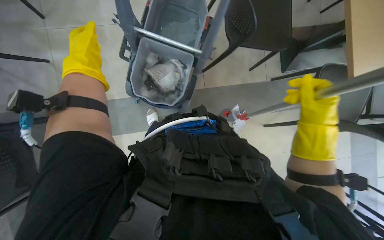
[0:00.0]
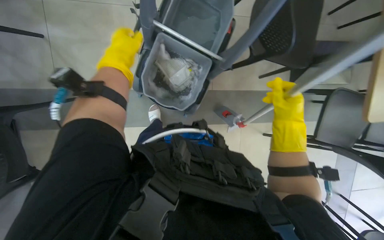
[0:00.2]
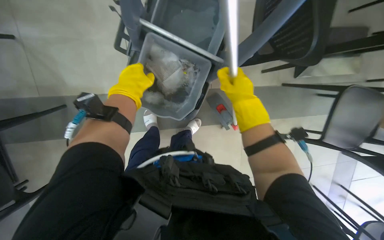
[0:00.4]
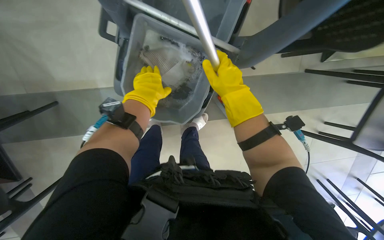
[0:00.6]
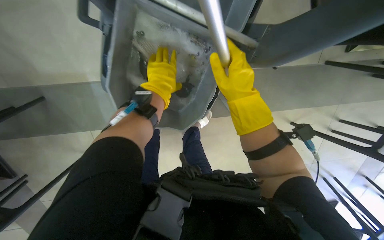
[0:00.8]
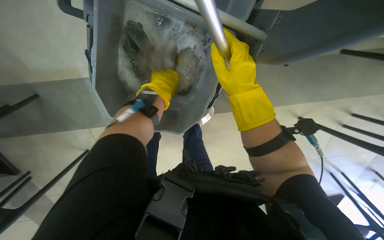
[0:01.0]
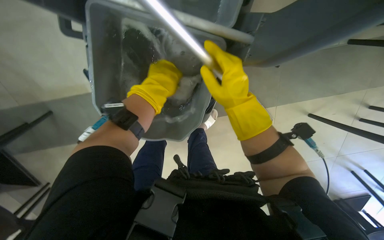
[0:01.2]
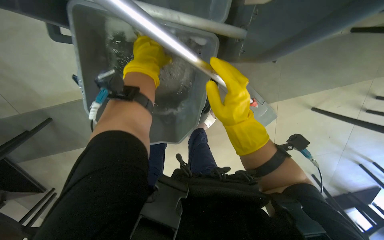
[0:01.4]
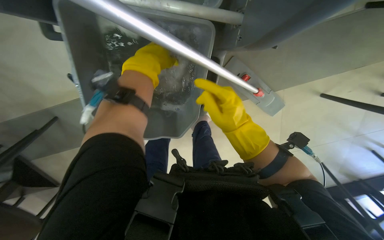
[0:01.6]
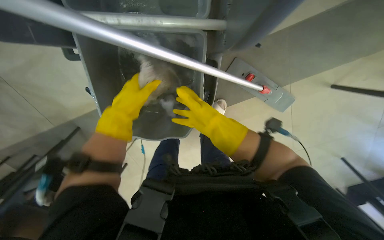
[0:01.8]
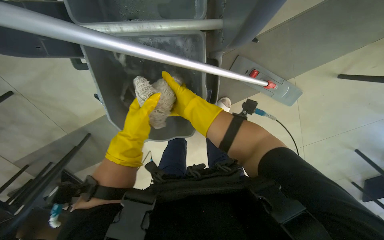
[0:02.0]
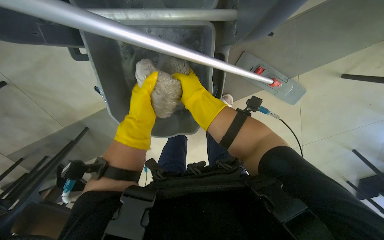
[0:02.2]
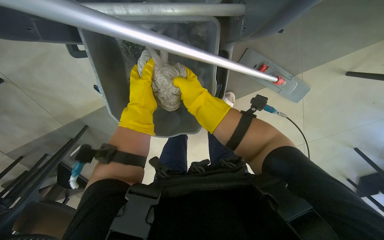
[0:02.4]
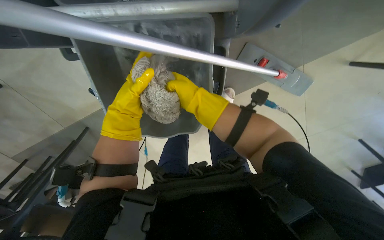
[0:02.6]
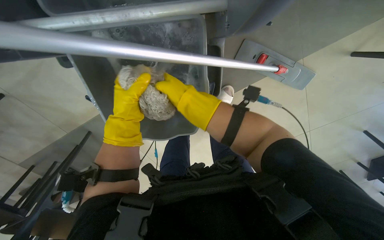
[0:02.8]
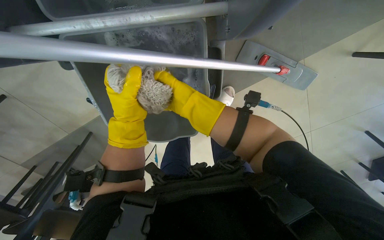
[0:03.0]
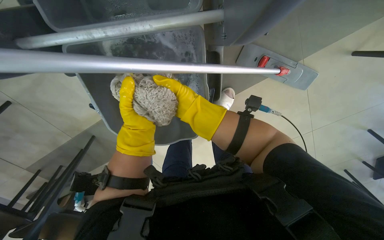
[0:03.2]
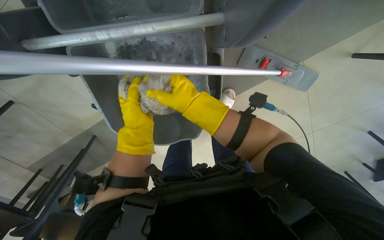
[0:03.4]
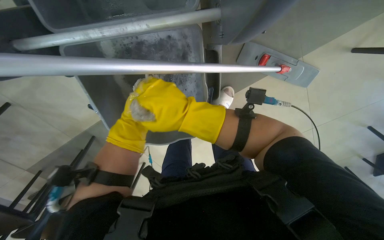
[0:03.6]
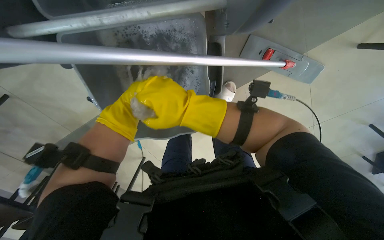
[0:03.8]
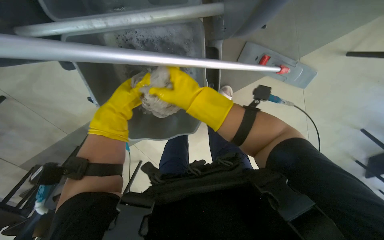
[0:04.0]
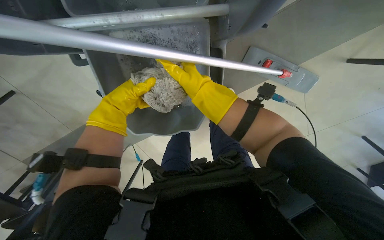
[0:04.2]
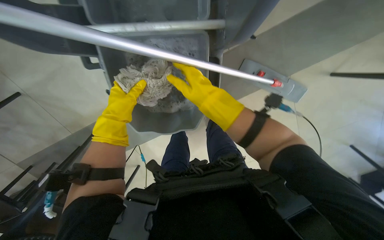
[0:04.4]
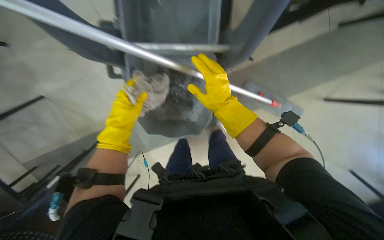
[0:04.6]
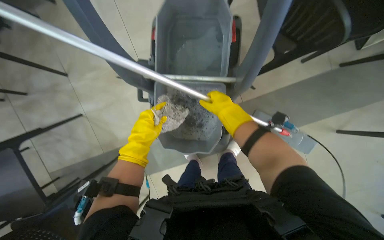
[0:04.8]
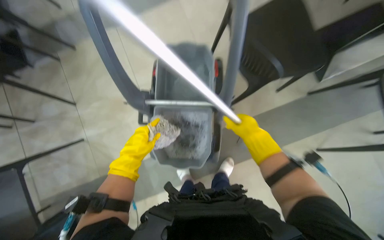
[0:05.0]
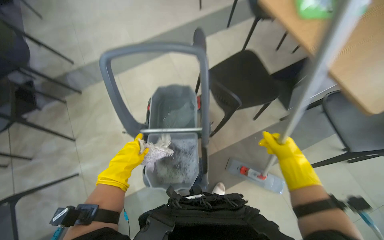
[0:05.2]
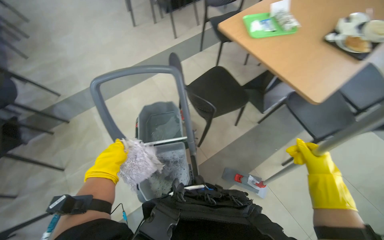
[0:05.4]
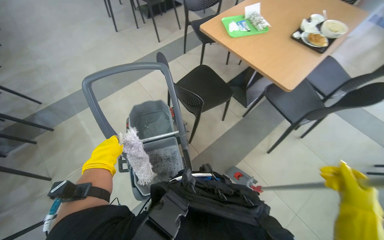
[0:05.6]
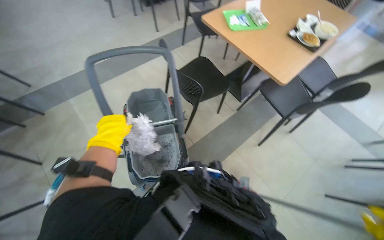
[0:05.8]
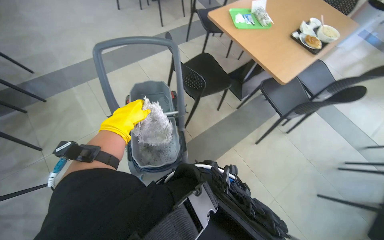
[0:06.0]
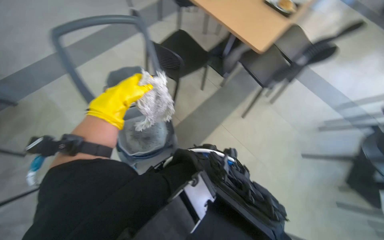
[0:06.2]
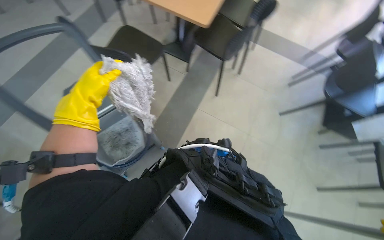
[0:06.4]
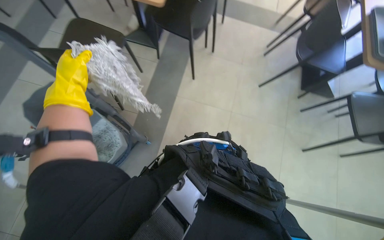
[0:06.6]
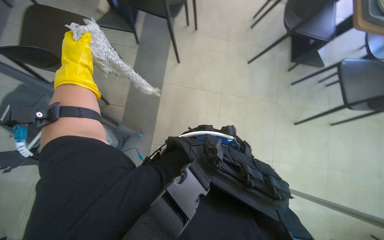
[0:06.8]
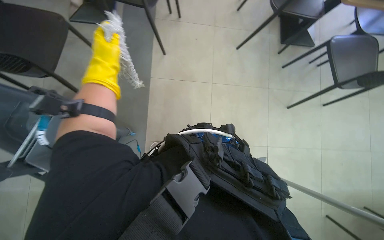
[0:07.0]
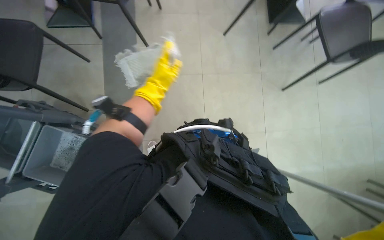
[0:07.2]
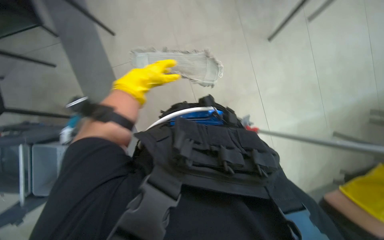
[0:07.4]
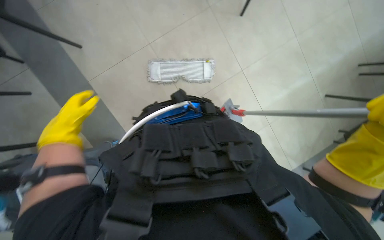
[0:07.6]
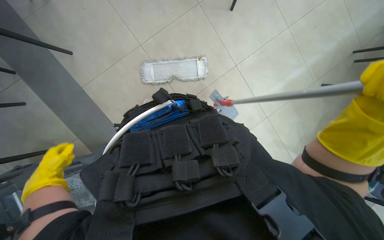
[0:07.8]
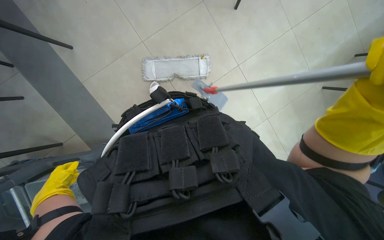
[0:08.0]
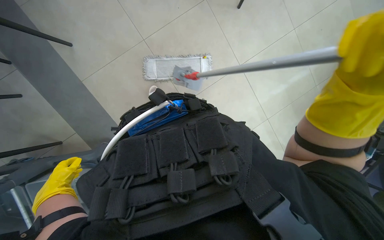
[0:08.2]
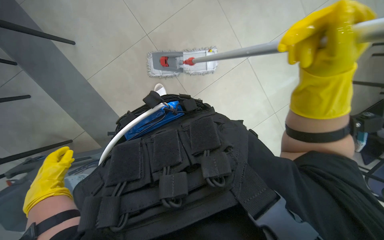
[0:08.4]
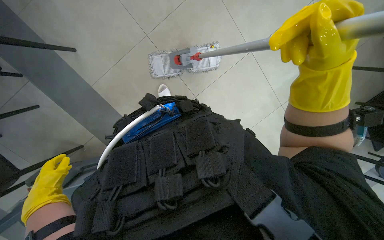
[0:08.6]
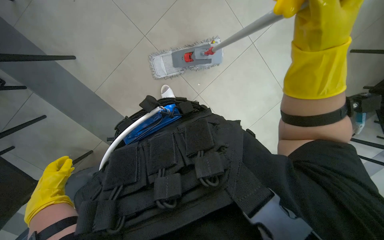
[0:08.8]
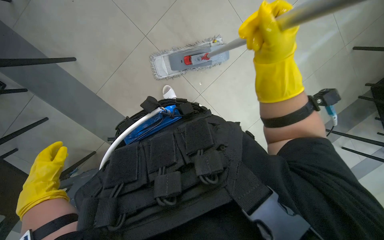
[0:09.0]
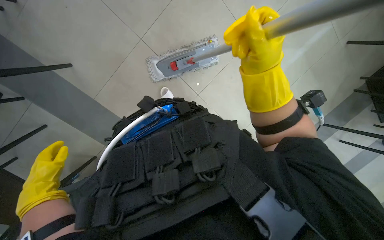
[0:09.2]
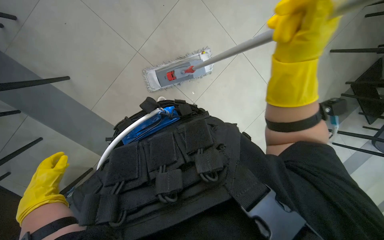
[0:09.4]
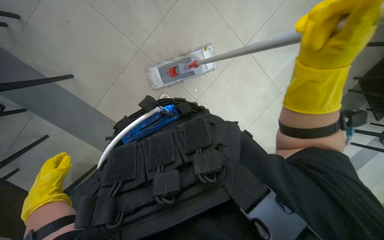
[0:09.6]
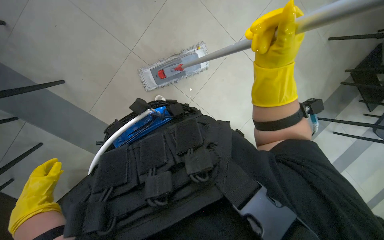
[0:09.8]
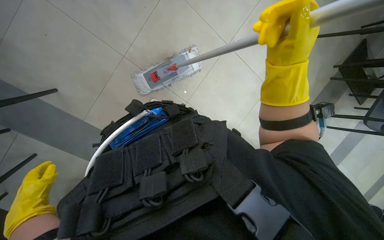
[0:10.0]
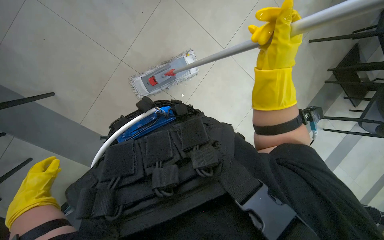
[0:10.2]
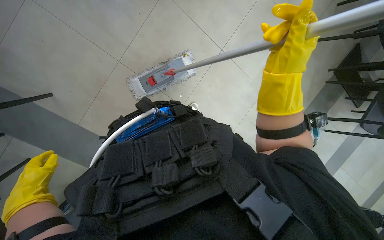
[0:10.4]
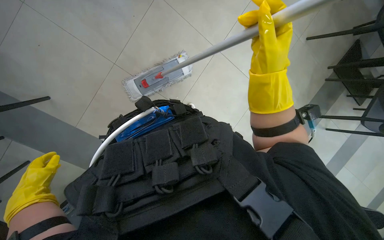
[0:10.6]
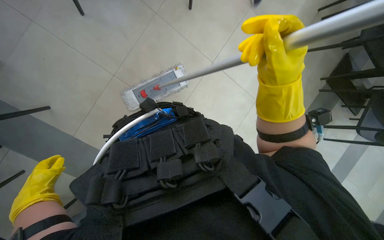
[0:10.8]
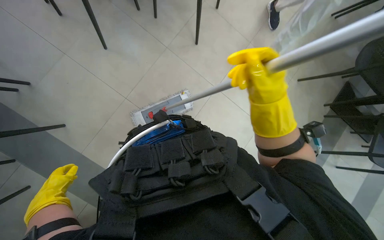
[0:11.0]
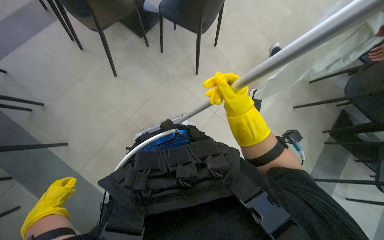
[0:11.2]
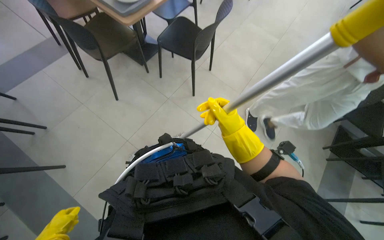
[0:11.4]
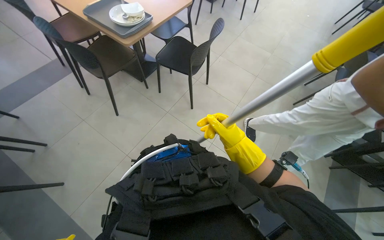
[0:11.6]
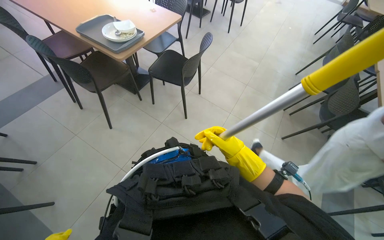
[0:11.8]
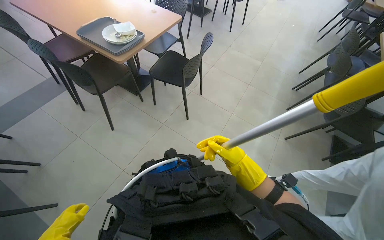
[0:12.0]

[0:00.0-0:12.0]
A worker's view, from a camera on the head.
Job: mopping floor.
The whole recording: Mopping the floor. The worker mops the floor with a flat mop, pausing to rinse and wring the mop head.
0:00.0 to 0:01.6: The view tips downward by roughly 15 degrees. The right hand moves to the left, approximately 25 cm.
0:01.6 to 0:03.0: The right hand moves to the left, about 15 cm. Meanwhile the left hand moves down the picture, roughly 10 cm.
0:06.0 to 0:07.6: The camera is carried roughly 50 cm. The wearer's head swings about 75 degrees to the right. The view tilts approximately 40 degrees downward.
0:07.6 to 0:09.0: The left hand is displaced down the picture and nearer to the camera by some 20 cm.
0:09.0 to 0:10.4: The left hand moves to the left and farther from the camera, approximately 15 cm.
0:10.4 to 0:12.0: The view tilts approximately 40 degrees upward. The right hand shifts approximately 10 cm to the left and down the picture.

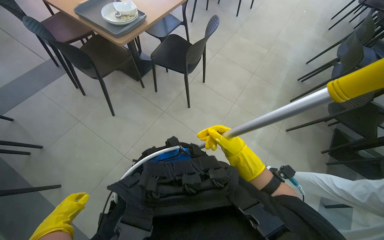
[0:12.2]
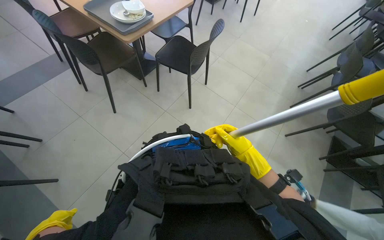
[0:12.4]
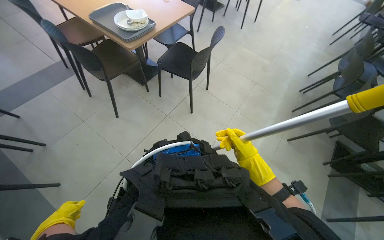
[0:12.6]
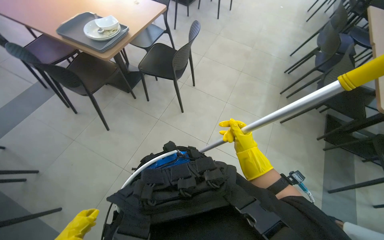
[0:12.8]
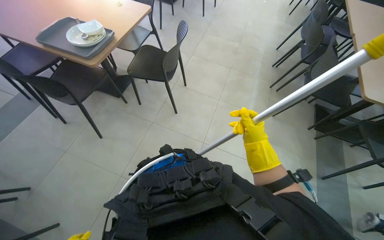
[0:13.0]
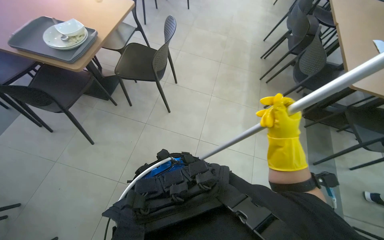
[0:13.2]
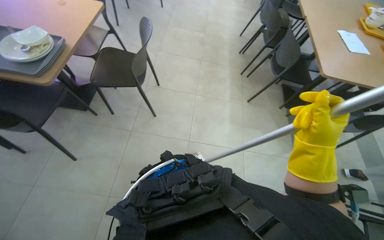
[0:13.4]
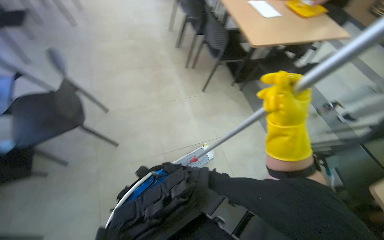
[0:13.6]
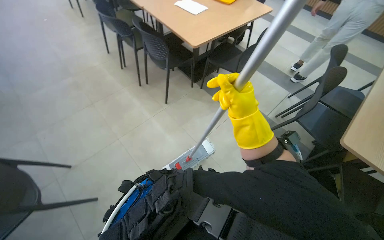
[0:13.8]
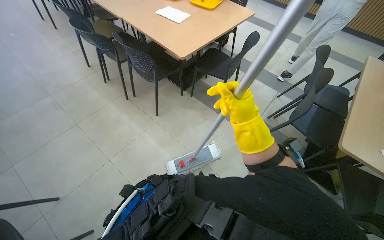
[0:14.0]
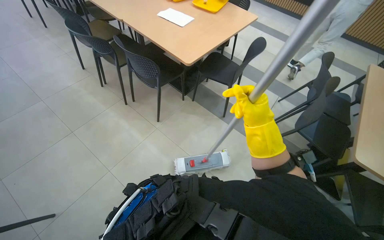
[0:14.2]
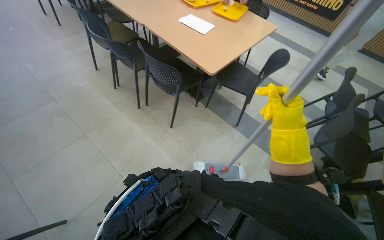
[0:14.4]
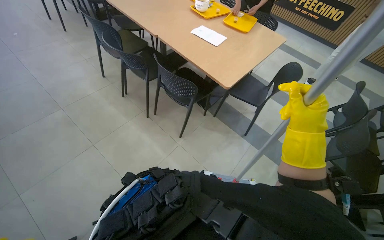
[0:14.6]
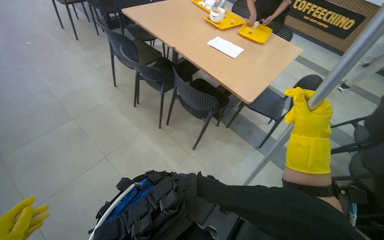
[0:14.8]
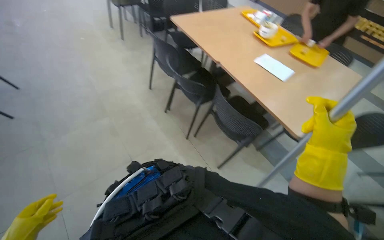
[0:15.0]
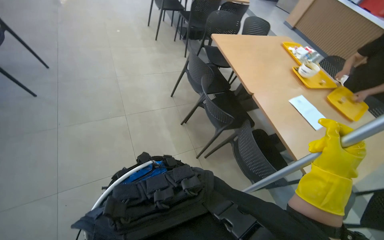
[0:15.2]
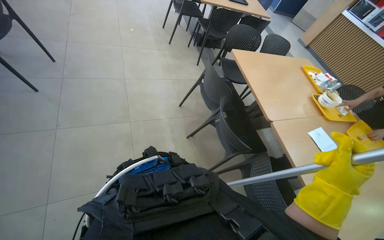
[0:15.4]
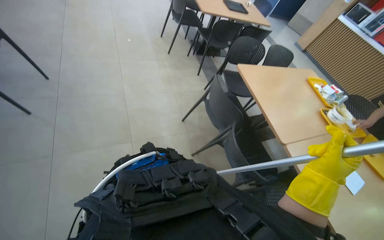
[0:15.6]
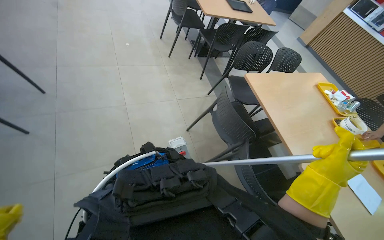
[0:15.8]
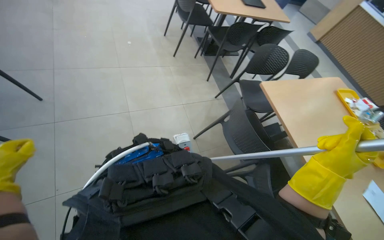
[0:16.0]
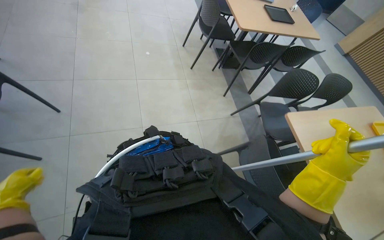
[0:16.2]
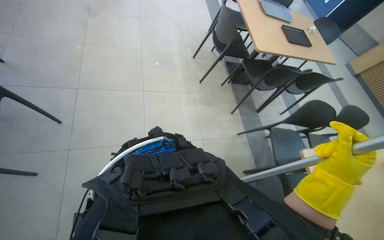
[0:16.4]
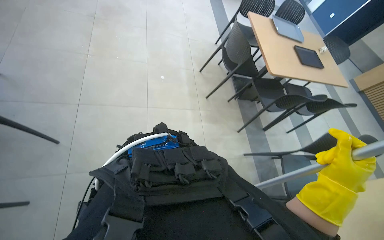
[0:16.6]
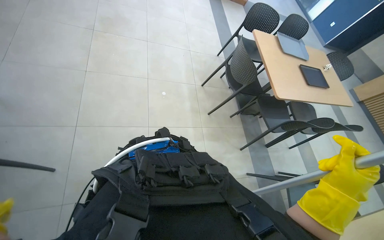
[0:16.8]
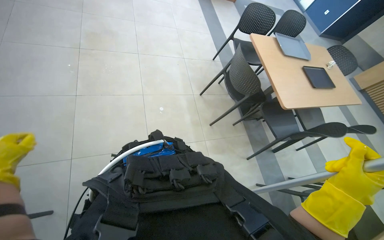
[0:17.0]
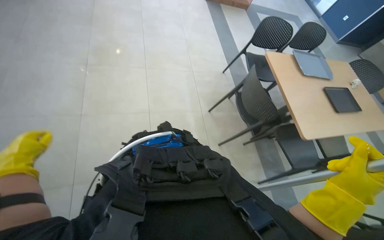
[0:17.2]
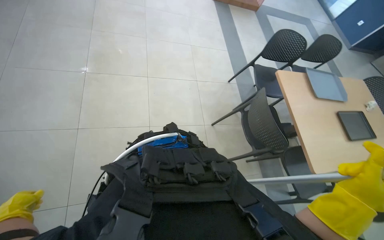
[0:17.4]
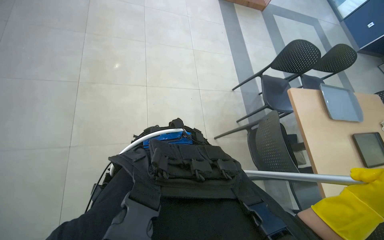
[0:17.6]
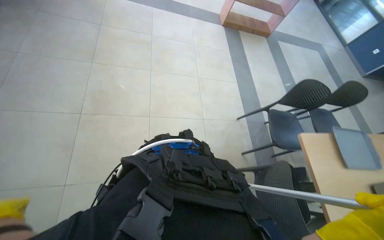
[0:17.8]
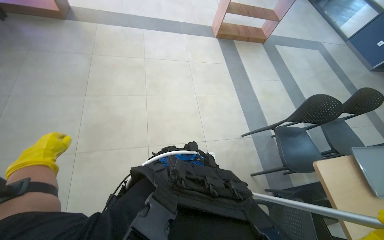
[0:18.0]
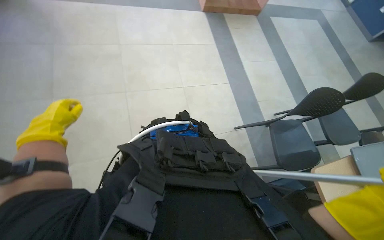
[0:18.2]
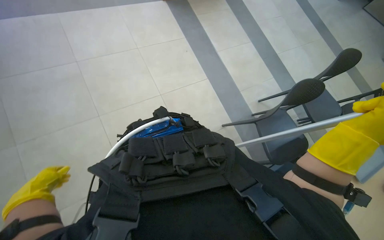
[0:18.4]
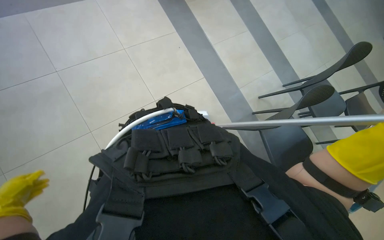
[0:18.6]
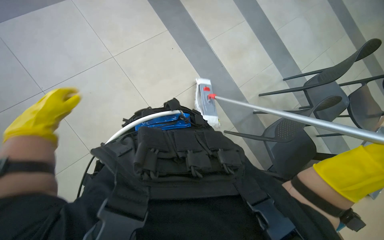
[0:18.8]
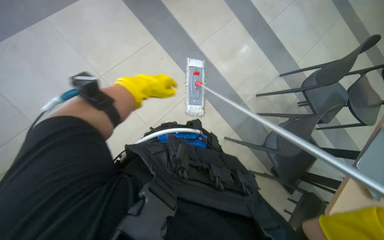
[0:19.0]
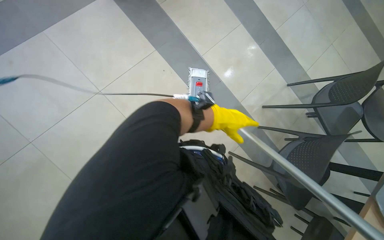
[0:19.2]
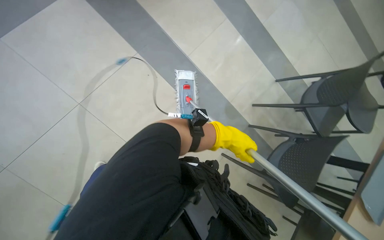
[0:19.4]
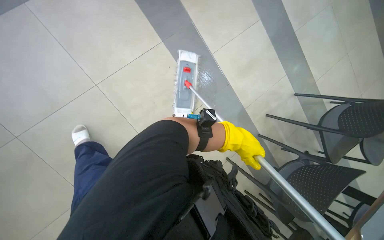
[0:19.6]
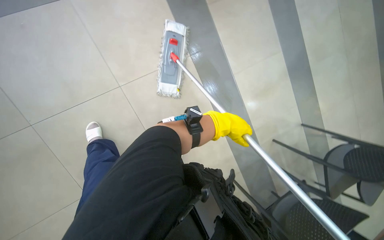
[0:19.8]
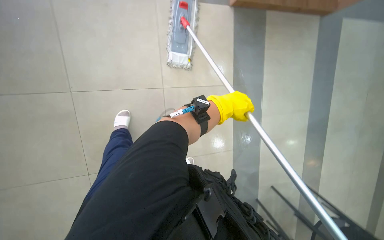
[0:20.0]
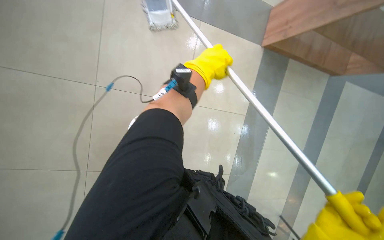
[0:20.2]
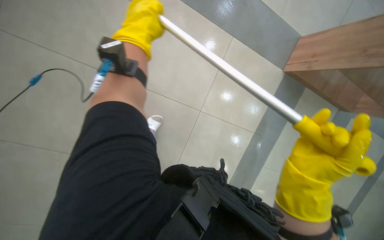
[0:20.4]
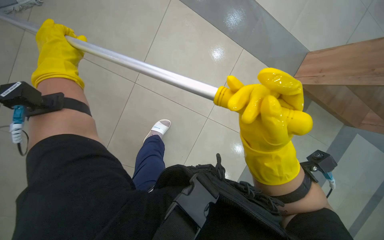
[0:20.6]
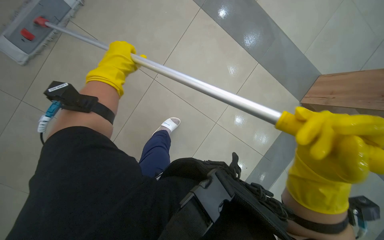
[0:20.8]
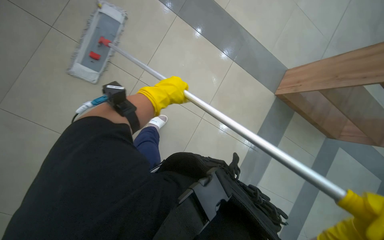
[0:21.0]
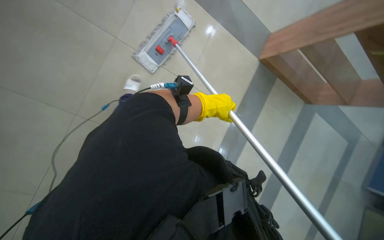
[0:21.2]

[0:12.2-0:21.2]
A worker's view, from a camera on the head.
Job: mopping floor.
The whole recording: Mopping the floor. The worker mops the floor with a flat mop, pausing to rinse and wring the mop head.
0:12.2 to 0:13.8: The head turns to the right by about 40 degrees.
0:13.8 to 0:15.2: The camera travels roughly 1 m. Everything in view rotates some 25 degrees clockwise.
0:15.2 to 0:16.6: The camera is carried approximately 1.5 m.
0:16.6 to 0:18.2: The camera travels some 1.5 m.
0:18.2 to 0:19.8: The camera travels some 50 cm.
0:19.8 to 0:21.2: The head turns to the left by about 15 degrees. The view tilts approximately 15 degrees downward.
